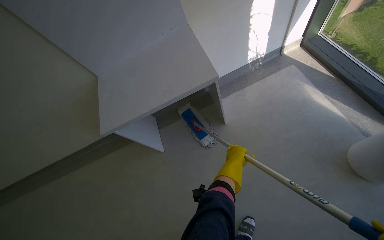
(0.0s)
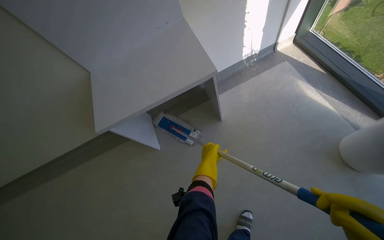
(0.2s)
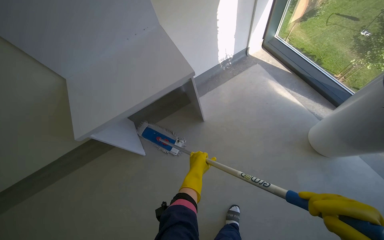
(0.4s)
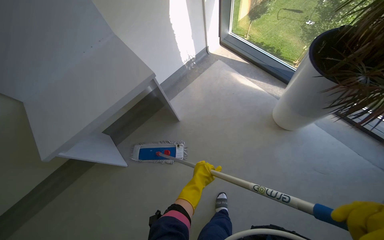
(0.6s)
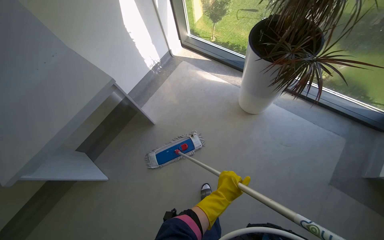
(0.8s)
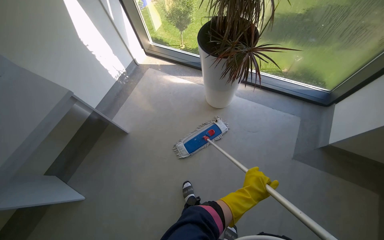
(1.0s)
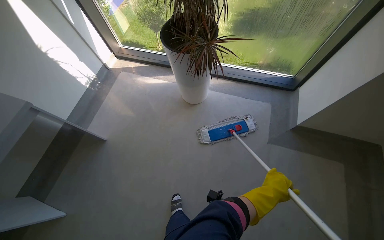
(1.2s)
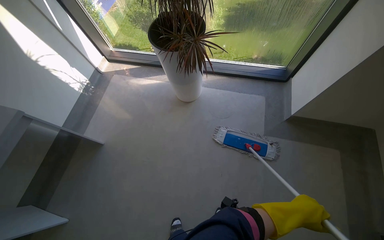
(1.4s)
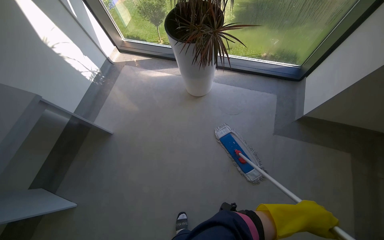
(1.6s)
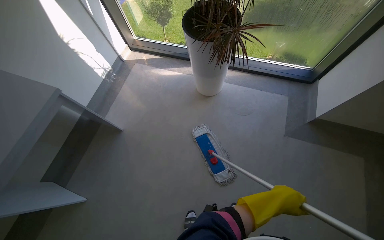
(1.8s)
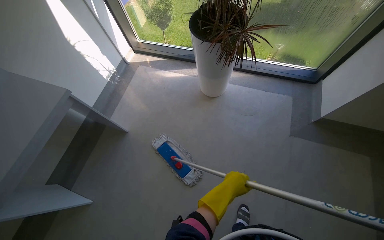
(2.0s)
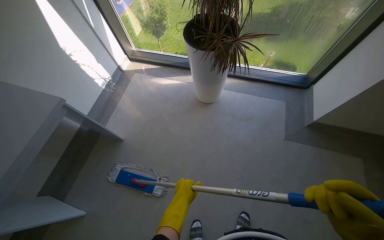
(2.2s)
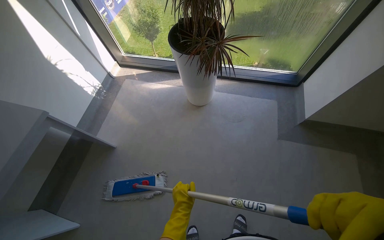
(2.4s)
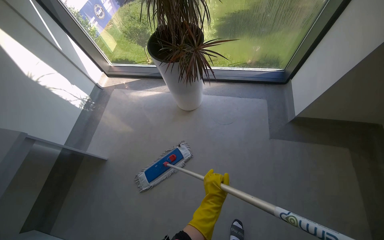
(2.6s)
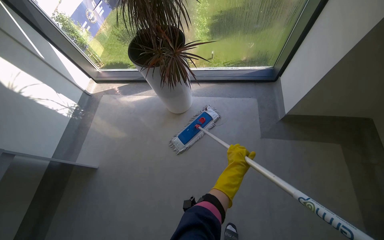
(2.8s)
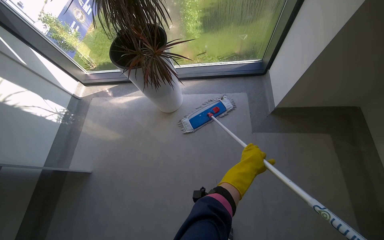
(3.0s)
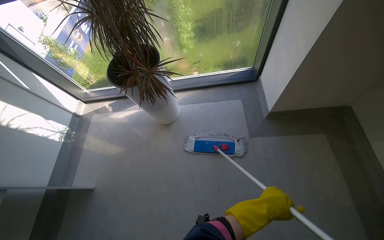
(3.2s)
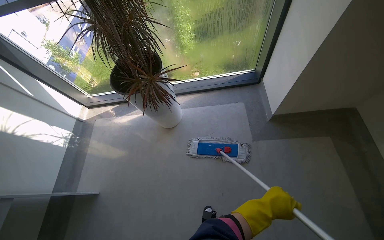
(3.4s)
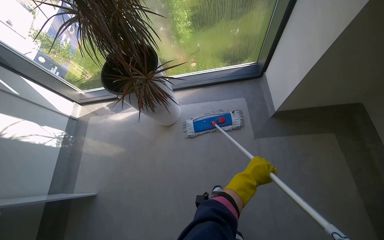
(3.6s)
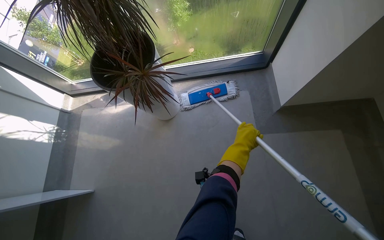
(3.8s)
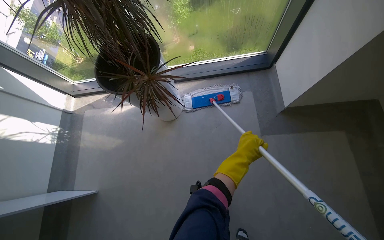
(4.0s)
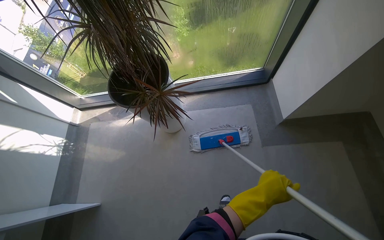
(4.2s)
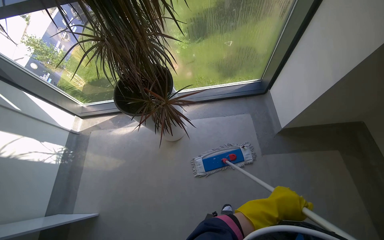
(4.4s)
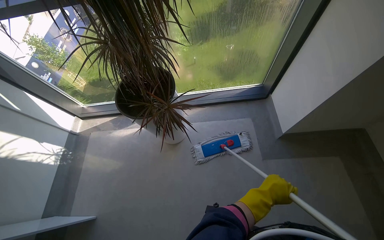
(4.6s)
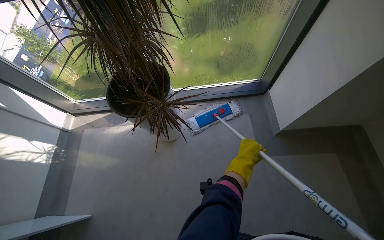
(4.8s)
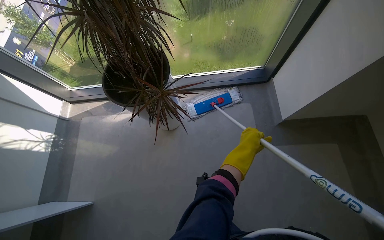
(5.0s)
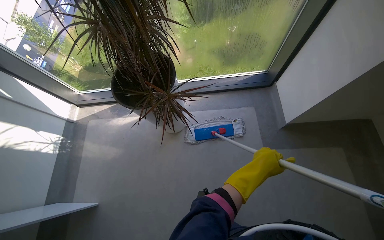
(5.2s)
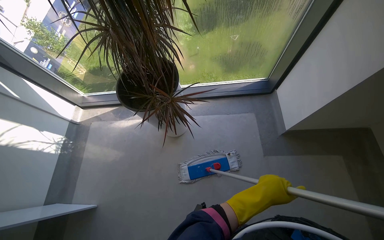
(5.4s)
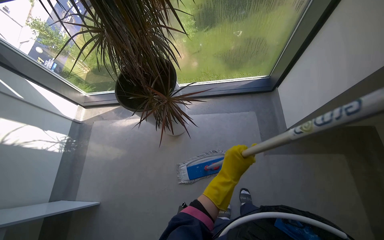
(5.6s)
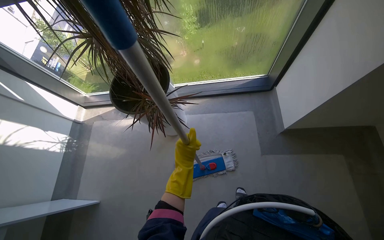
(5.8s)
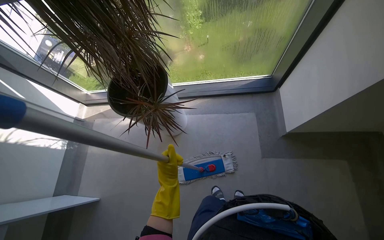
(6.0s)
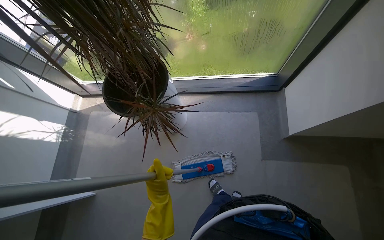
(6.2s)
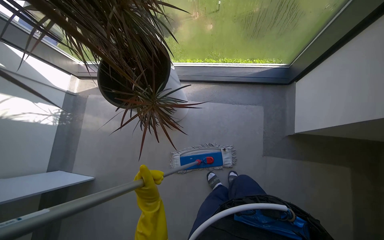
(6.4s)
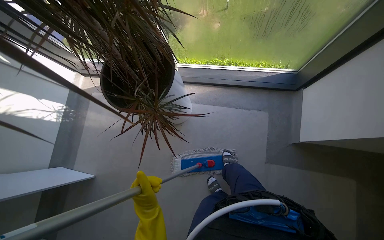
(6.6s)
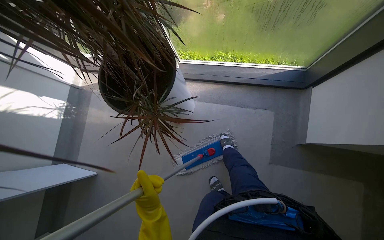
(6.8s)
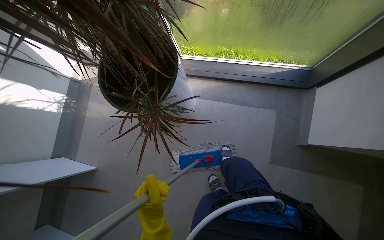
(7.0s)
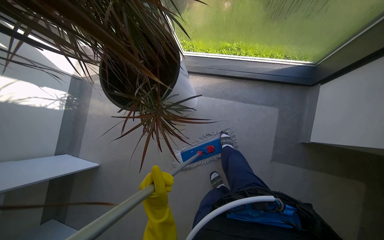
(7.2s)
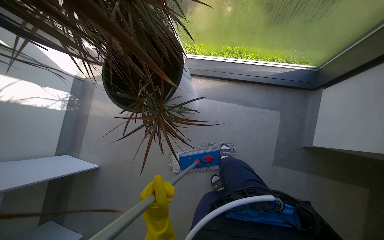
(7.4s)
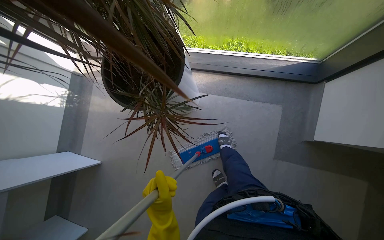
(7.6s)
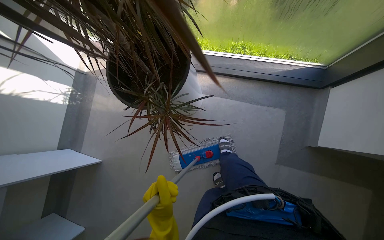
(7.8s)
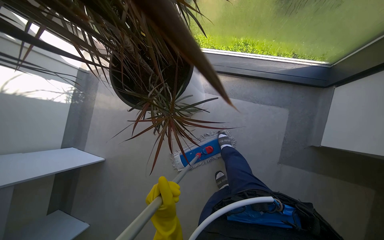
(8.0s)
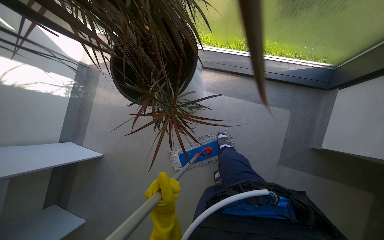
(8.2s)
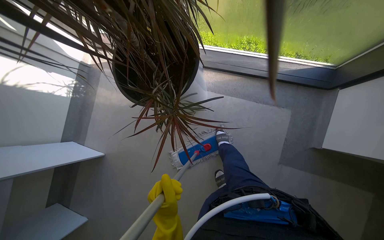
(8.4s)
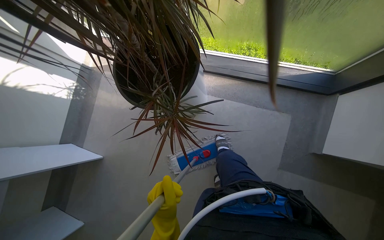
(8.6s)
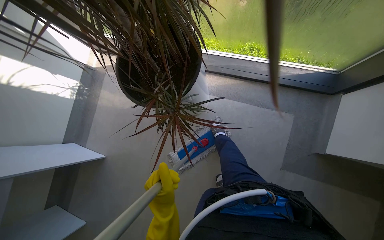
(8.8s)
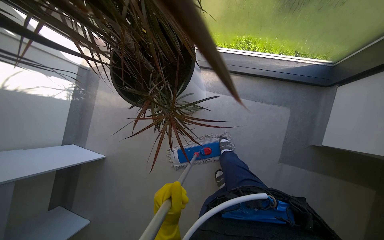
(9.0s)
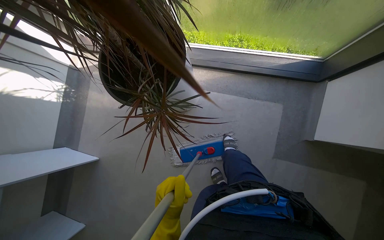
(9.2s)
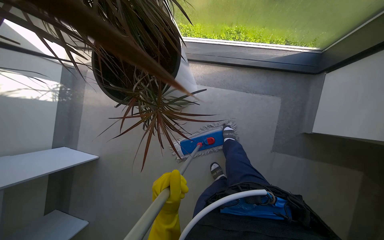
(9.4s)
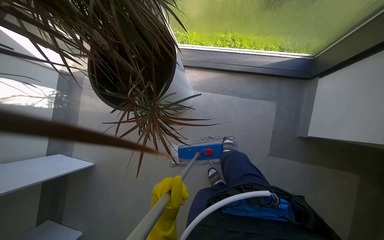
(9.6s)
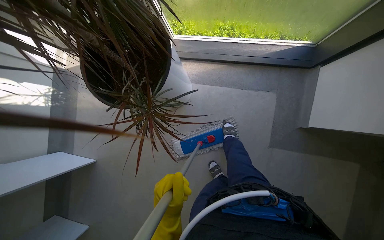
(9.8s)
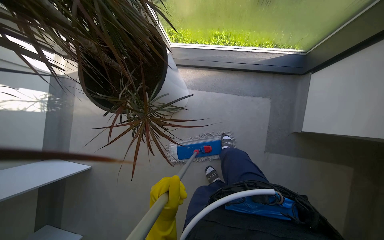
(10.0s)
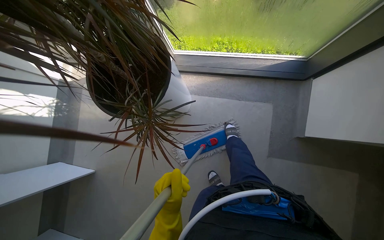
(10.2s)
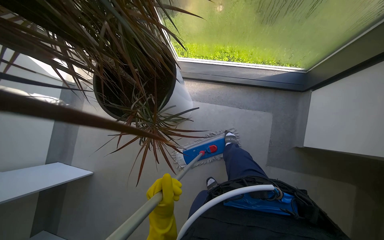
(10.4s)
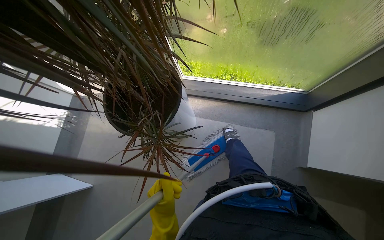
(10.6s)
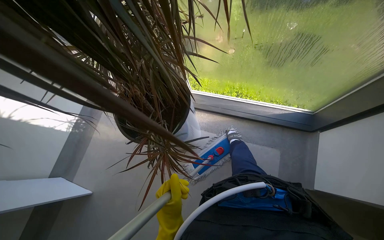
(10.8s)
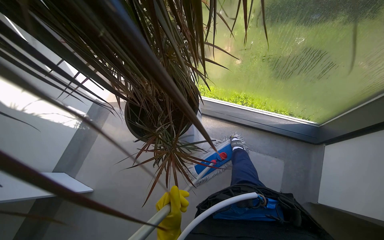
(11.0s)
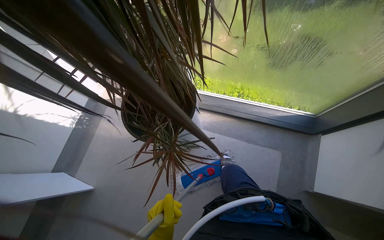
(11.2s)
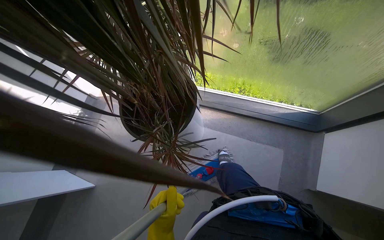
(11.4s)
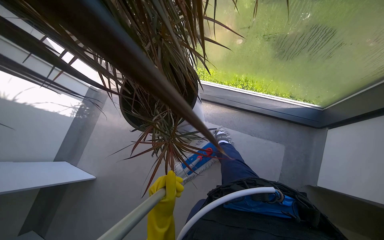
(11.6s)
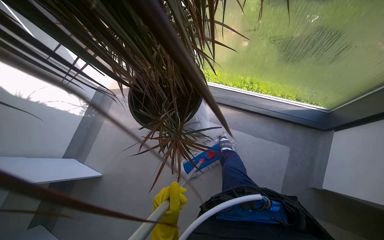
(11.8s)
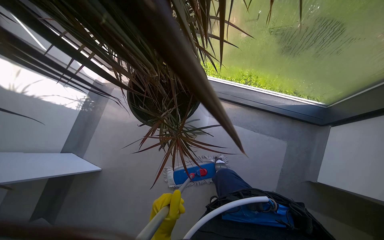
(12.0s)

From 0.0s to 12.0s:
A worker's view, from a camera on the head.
Job: mopping floor.
The whole recording: Mopping hallway floor. The worker mops the hallway floor using a flat mop and a bucket.
From 0.0s to 1.6s: The camera travels approximately 50 cm. The head rotates roughly 55 degrees to the right.
From 1.6s to 3.0s: The left hand shifts some 20 cm up the picture and farther from the camera.
From 3.0s to 4.4s: The left hand moves up and down the picture over about 20 cm, changing direction 2 times.
From 4.4s to 6.0s: The left hand travels to the left and up the picture by approximately 25 cm.
From 6.0s to 7.6s: The view tips downward by about 15 degrees.

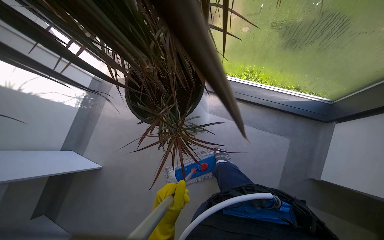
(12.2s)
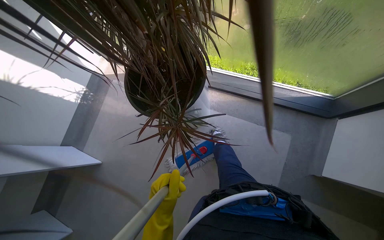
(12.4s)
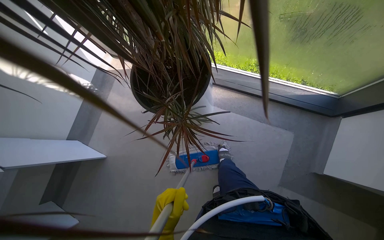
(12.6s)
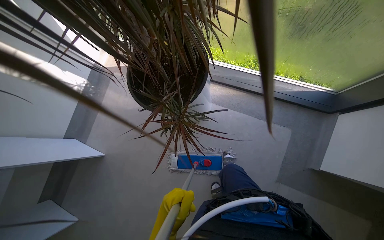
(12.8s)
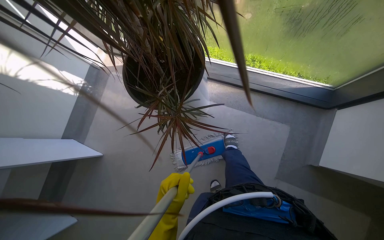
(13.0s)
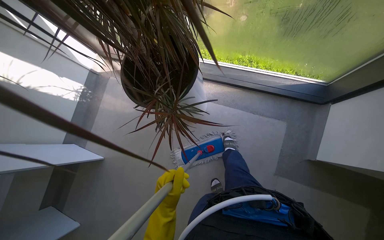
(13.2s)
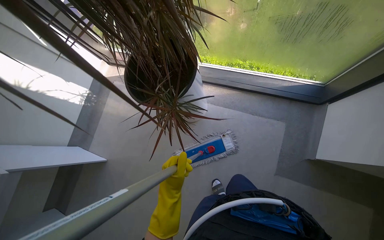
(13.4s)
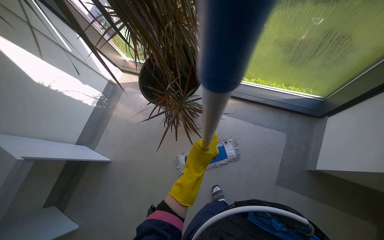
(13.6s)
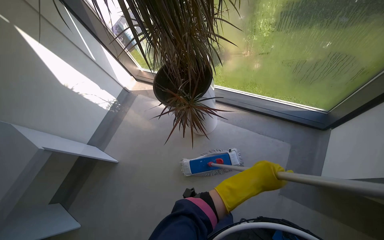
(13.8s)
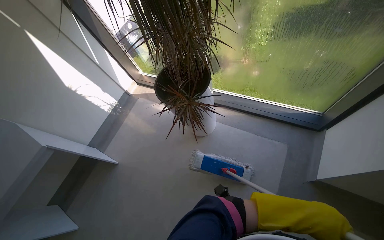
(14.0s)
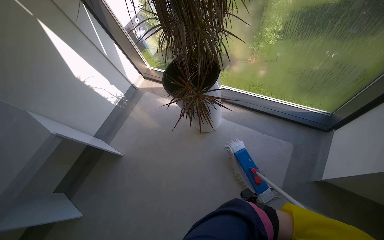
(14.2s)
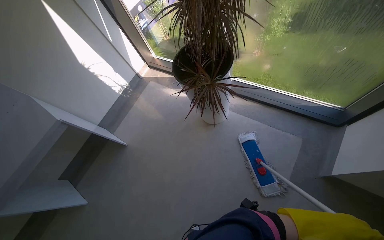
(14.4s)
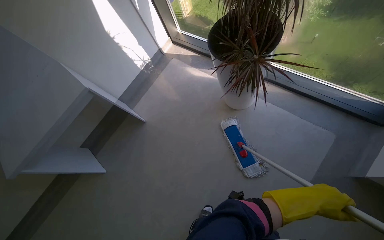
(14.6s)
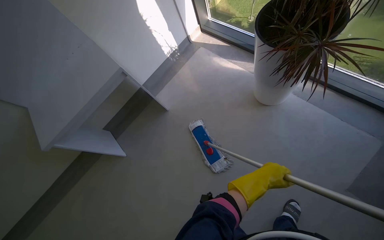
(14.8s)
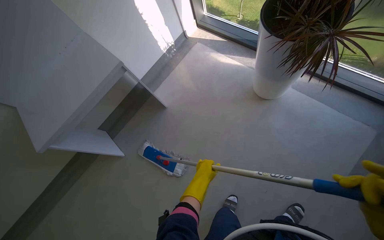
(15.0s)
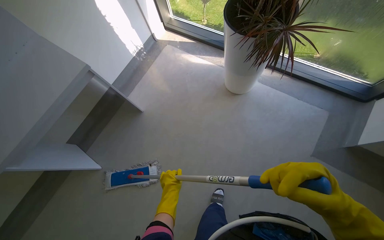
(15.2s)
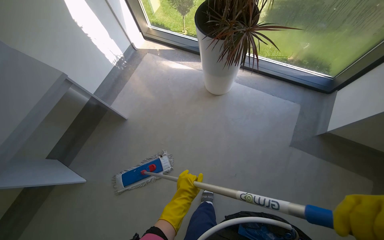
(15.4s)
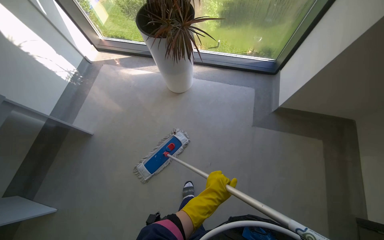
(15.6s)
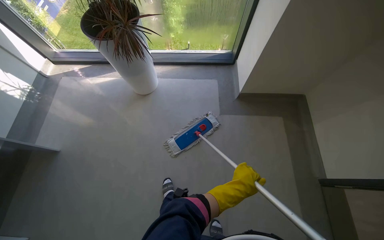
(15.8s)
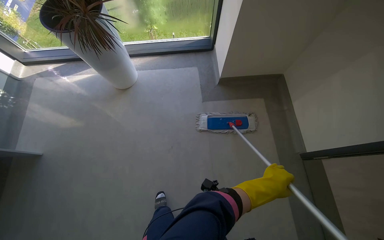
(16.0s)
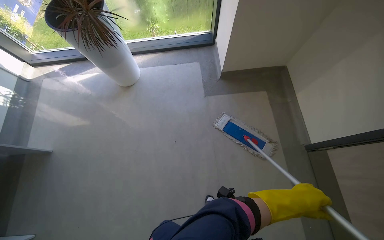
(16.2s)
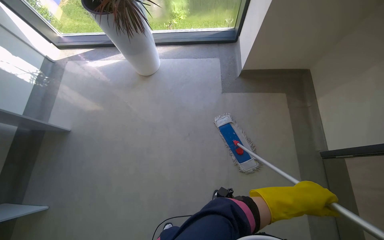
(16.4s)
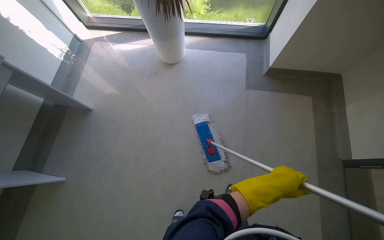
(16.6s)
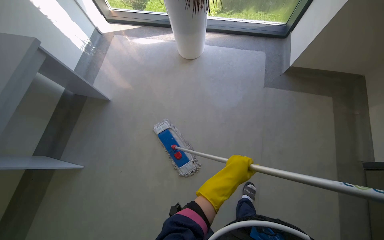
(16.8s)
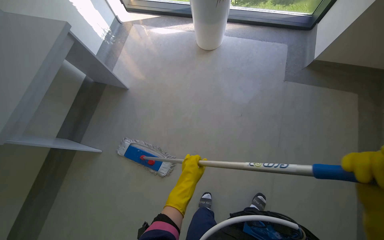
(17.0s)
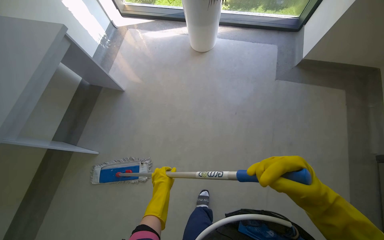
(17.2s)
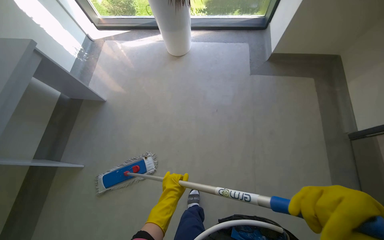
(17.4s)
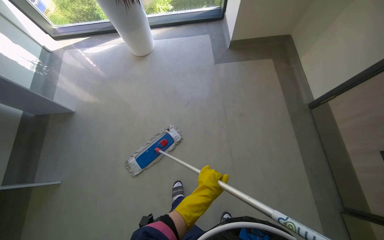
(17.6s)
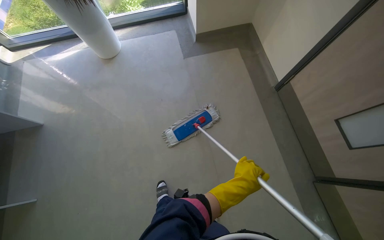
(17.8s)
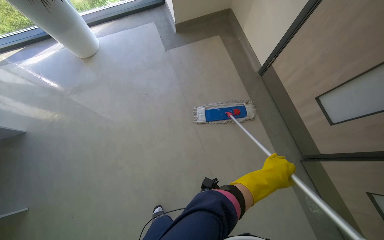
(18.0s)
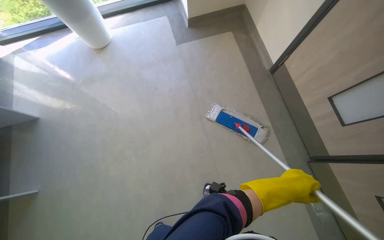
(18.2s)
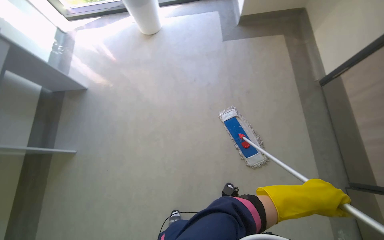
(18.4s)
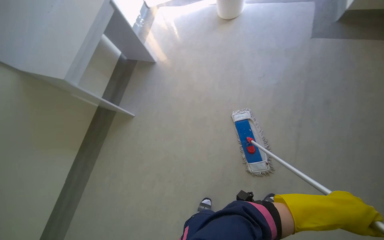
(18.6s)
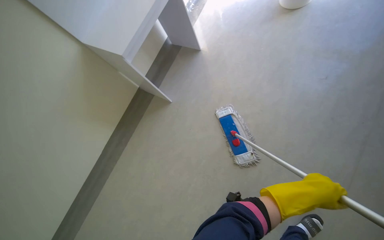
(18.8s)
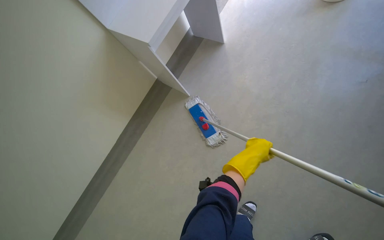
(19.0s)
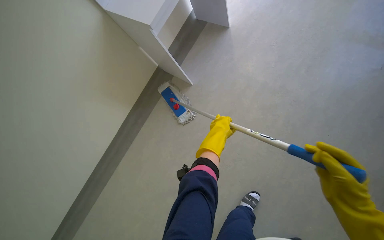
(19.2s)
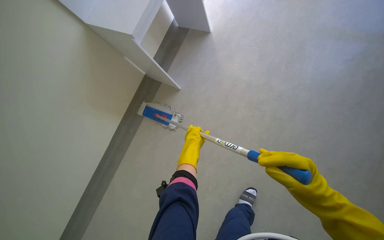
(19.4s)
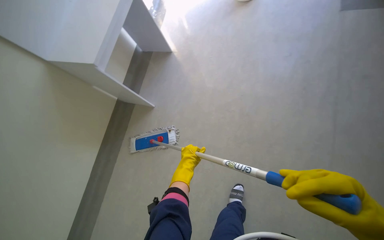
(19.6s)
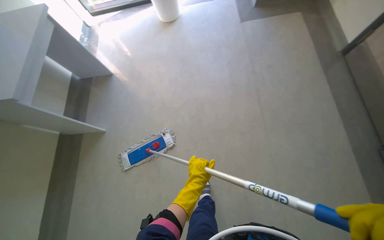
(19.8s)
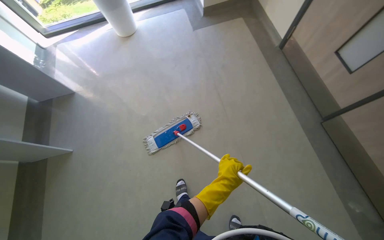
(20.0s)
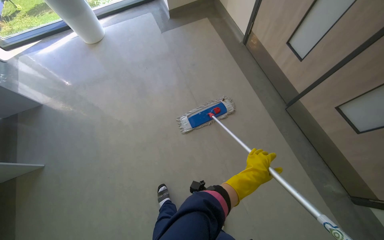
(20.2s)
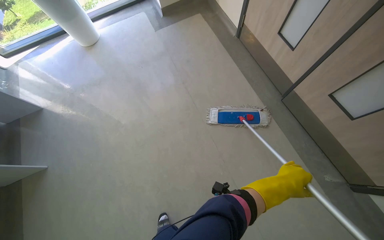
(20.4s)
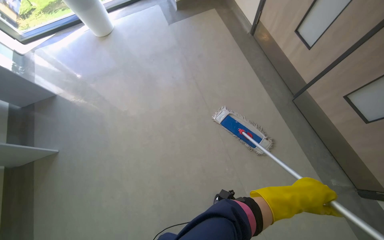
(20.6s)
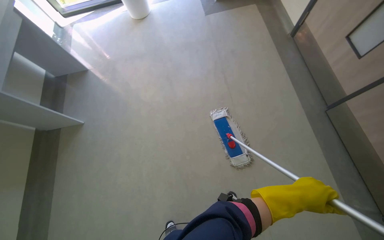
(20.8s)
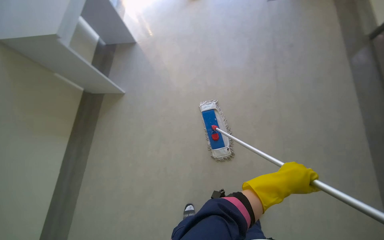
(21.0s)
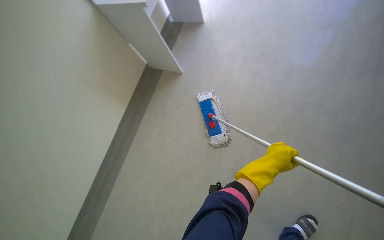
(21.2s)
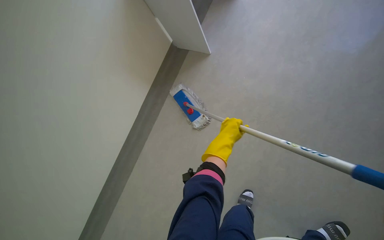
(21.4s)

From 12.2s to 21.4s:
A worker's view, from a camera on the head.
Job: mopping floor.
The whole recording: Mopping hallway floor. The worker mops the hallway floor using a flat mop and a bucket.
From 13.8s to 15.2s: The camera travels approximately 50 cm.
From 15.2s to 16.8s: The head travels roughly 40 cm. The head turns to the right by about 20 degrees.
From 16.8s to 18.4s: The wearer moves approximately 50 cm.
